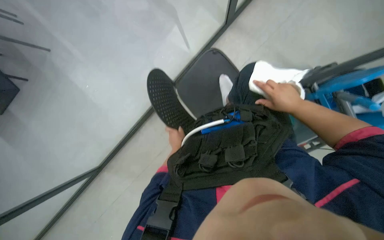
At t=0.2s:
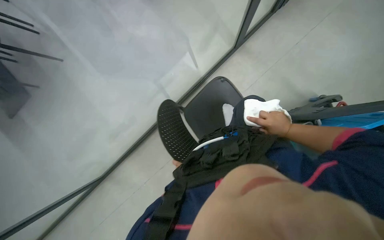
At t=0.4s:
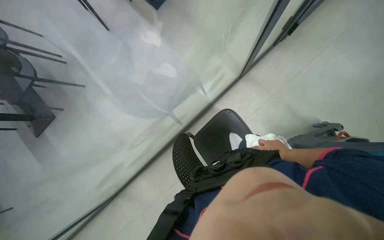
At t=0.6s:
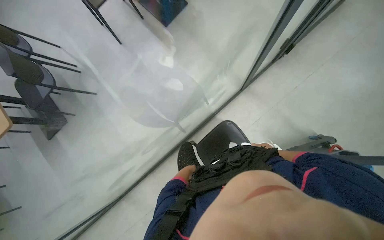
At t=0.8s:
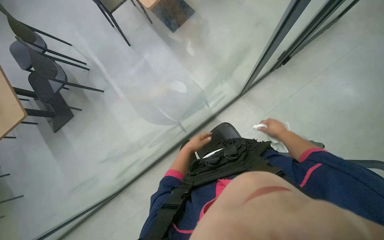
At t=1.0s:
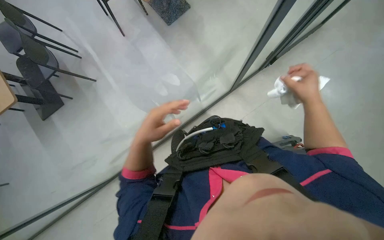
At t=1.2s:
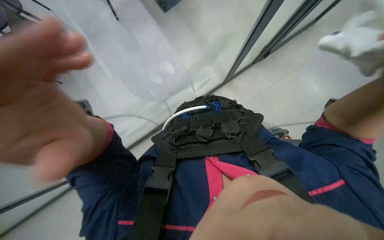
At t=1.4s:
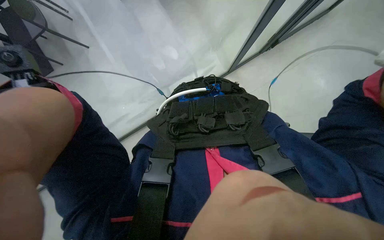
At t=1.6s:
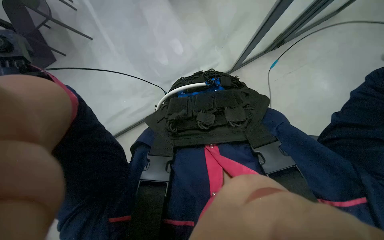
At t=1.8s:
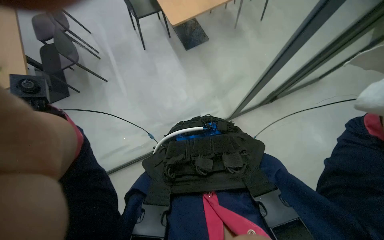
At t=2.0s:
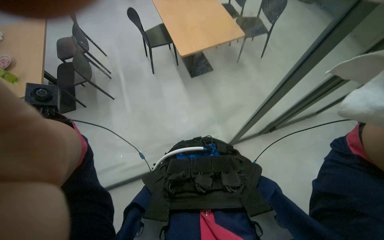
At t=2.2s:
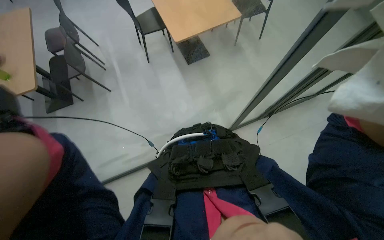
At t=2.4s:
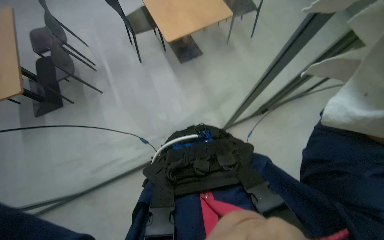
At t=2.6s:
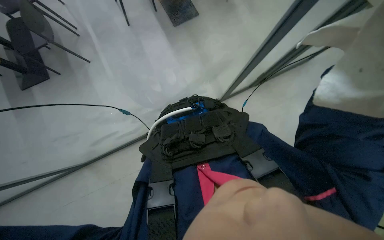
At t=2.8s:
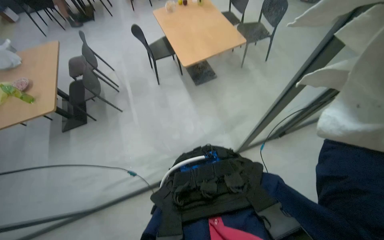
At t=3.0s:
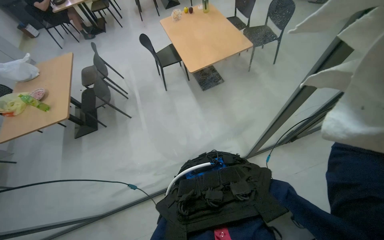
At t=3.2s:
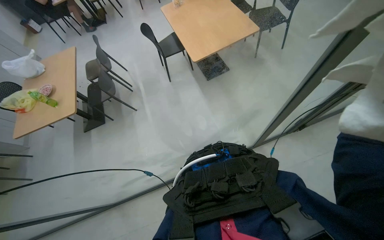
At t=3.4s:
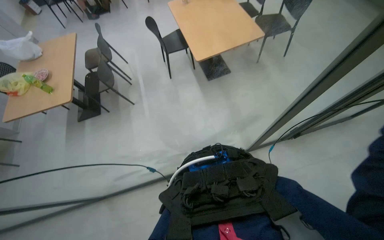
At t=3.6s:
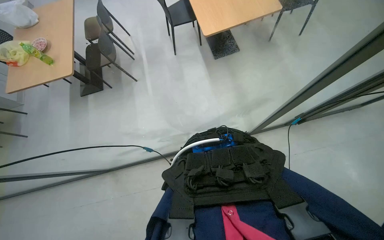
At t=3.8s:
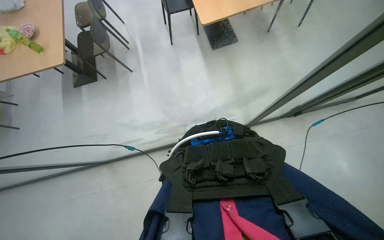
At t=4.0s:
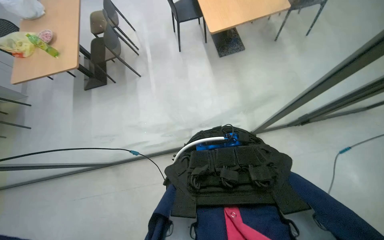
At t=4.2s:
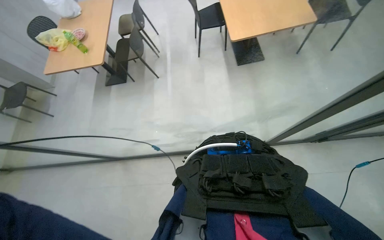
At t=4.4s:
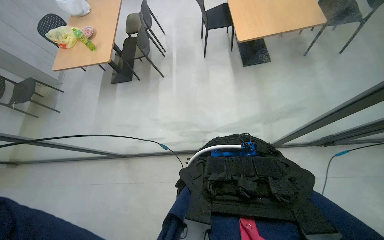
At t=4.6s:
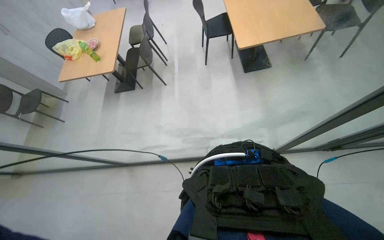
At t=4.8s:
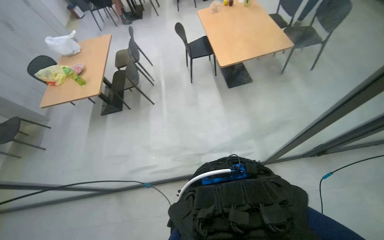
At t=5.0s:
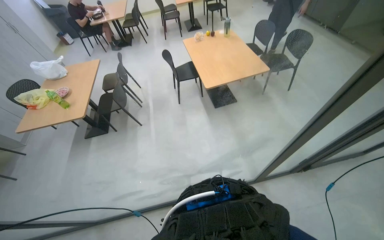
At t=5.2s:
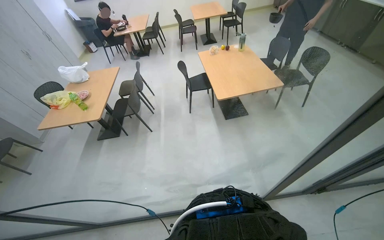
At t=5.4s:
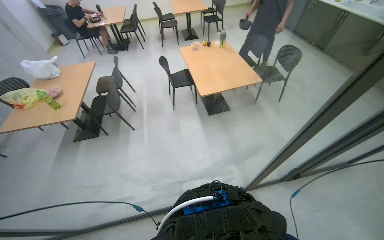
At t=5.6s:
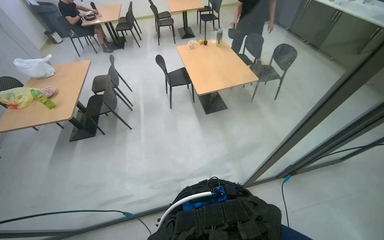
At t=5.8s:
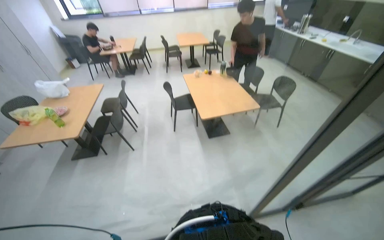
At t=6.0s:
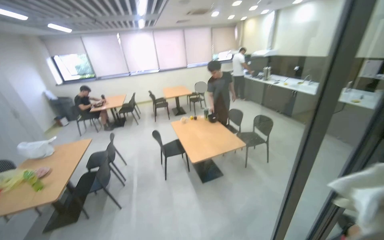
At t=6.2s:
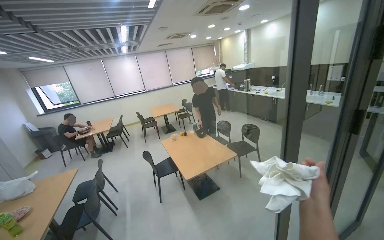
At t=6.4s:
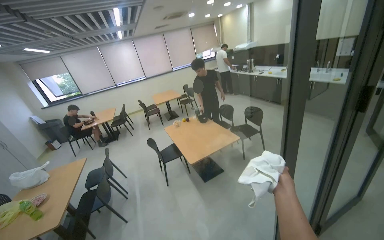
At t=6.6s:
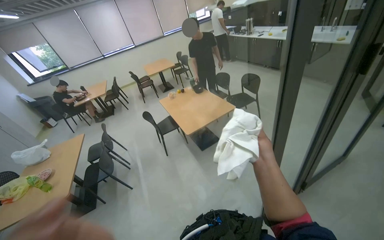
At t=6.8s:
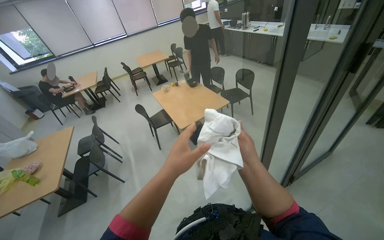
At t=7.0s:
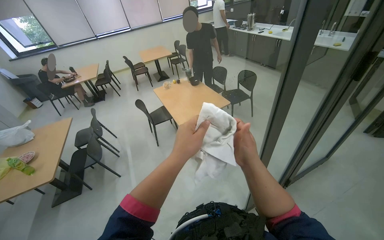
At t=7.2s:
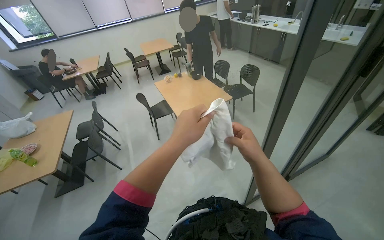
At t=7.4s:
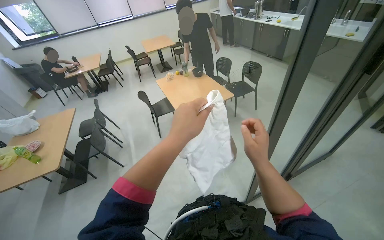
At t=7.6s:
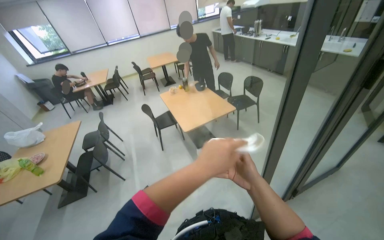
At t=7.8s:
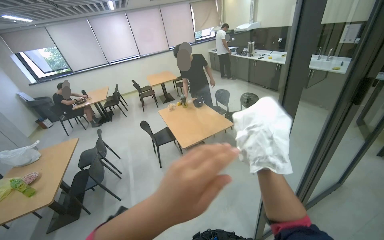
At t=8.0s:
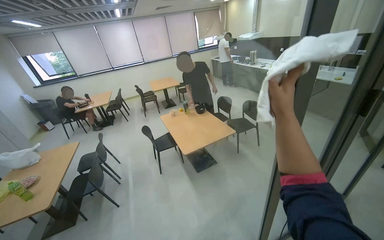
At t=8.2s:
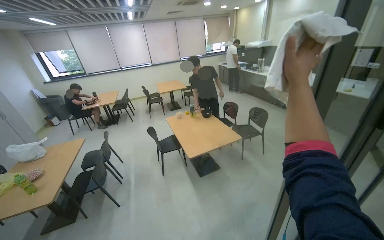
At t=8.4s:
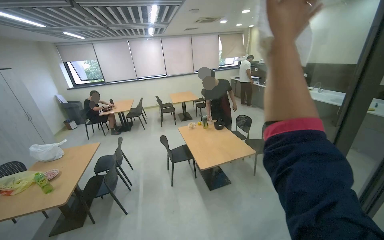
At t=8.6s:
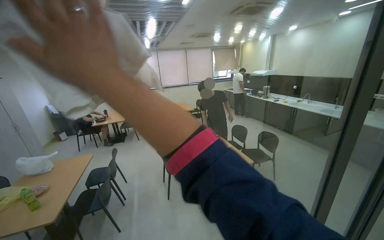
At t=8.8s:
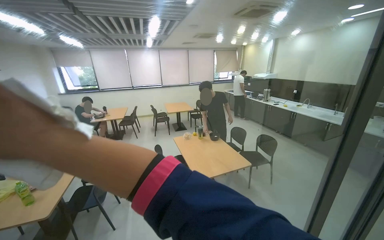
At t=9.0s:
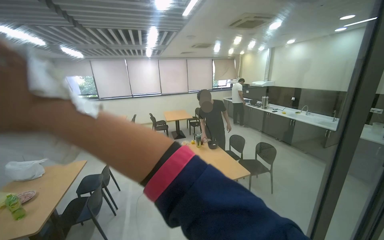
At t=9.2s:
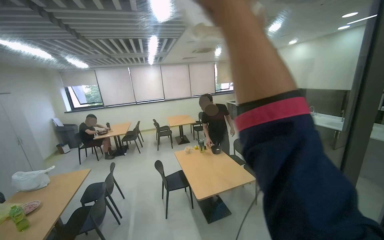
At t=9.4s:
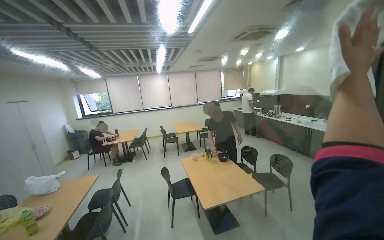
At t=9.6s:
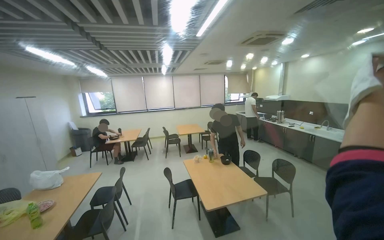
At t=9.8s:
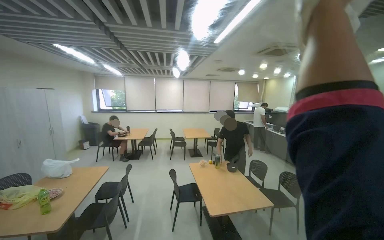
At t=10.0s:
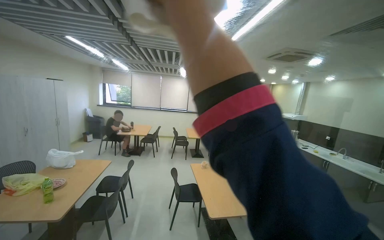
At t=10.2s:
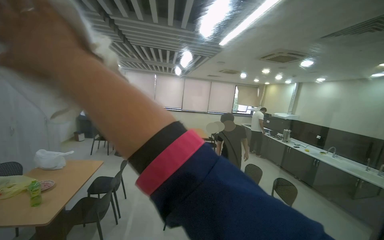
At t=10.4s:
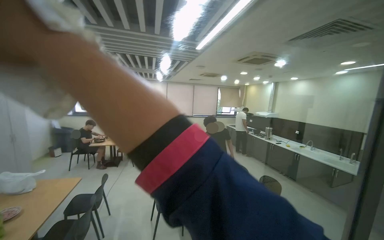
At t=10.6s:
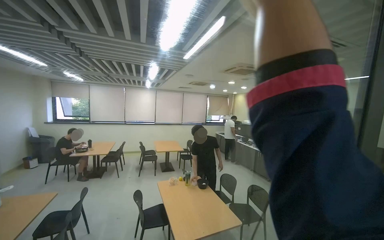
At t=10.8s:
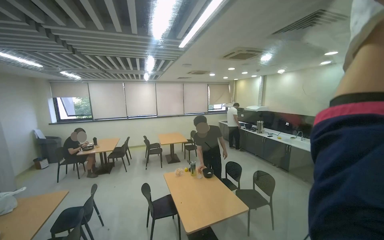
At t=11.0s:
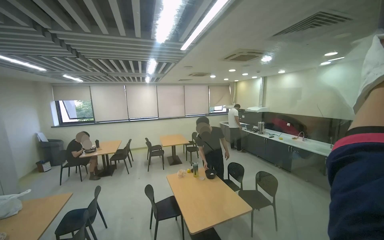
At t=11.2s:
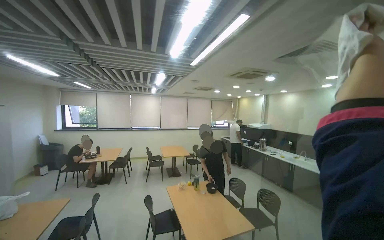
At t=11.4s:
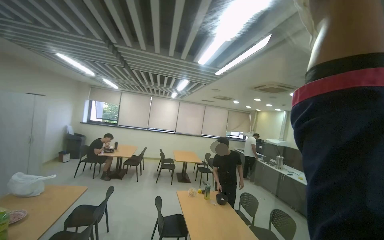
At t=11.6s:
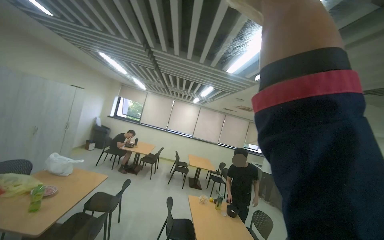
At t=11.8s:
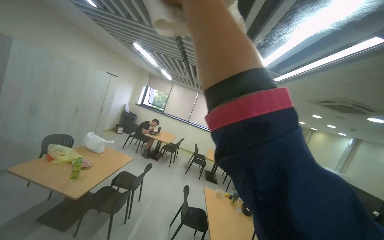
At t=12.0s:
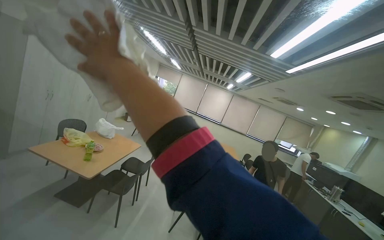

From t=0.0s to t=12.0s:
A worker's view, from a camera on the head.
Job: wiping surfaces.
The whole recording: Wiping glass partition. The worker wipes the glass partition with a white cloth.
From t=1.6s to t=3.0s: The wearer looks approximately 25 degrees further upward.
From t=4.4s to t=6.0s: The view tips upward by about 45 degrees.
From t=6.0s to t=7.6s: The view tips downward by about 10 degrees.
From t=7.6s to t=9.0s: The camera pitches upward, by approximately 20 degrees.
From t=10.4s to t=12.0s: The head turns to the left by some 30 degrees.

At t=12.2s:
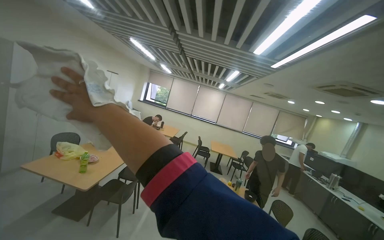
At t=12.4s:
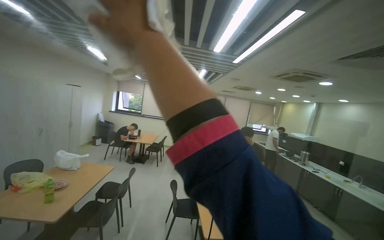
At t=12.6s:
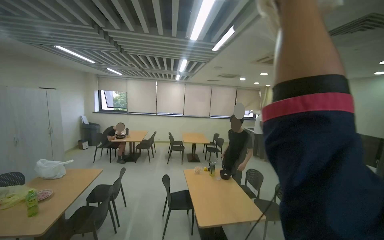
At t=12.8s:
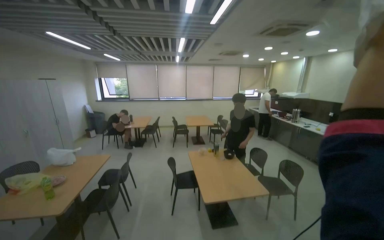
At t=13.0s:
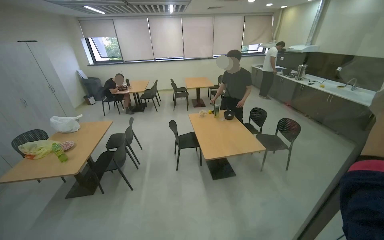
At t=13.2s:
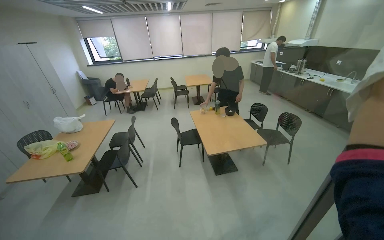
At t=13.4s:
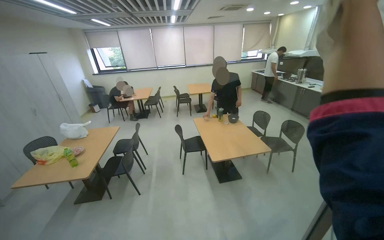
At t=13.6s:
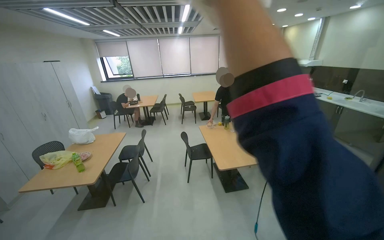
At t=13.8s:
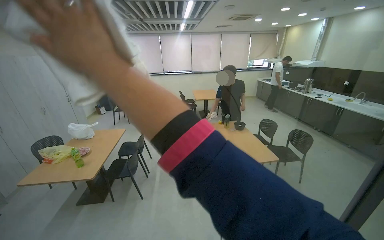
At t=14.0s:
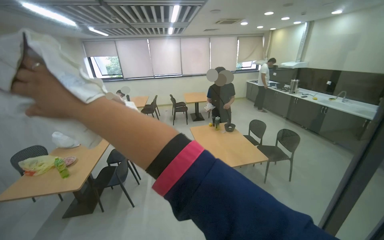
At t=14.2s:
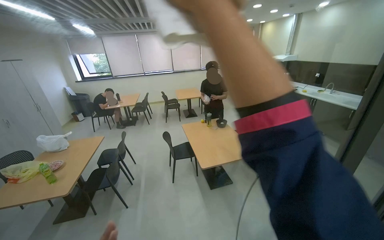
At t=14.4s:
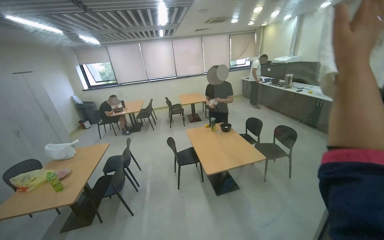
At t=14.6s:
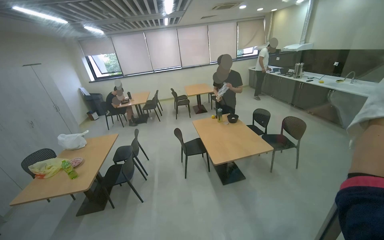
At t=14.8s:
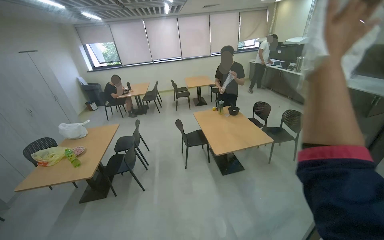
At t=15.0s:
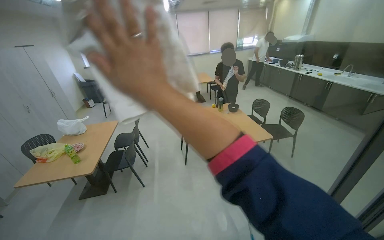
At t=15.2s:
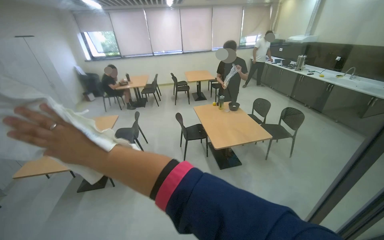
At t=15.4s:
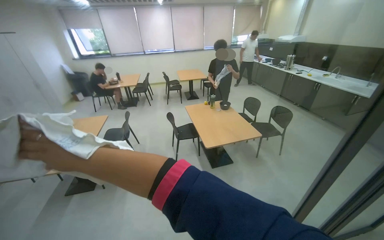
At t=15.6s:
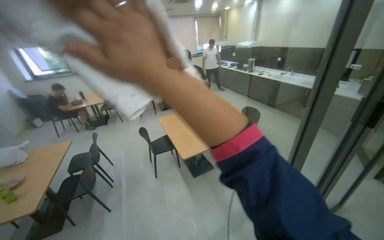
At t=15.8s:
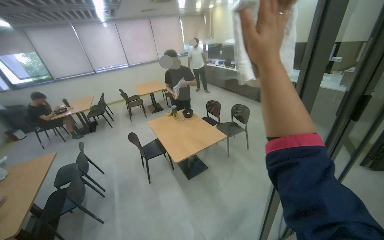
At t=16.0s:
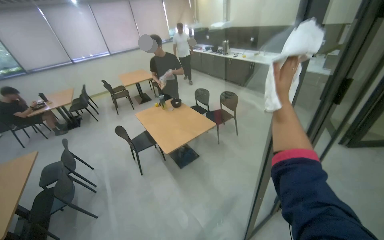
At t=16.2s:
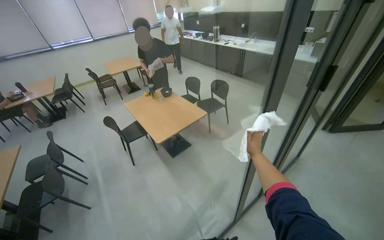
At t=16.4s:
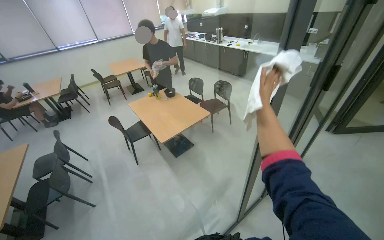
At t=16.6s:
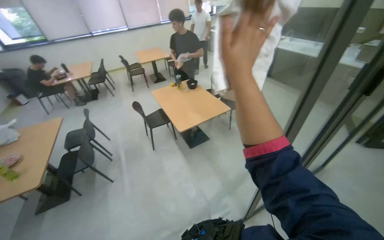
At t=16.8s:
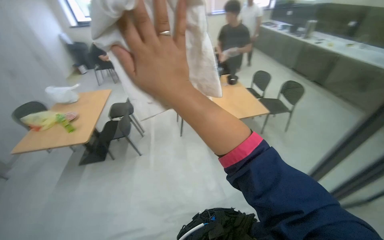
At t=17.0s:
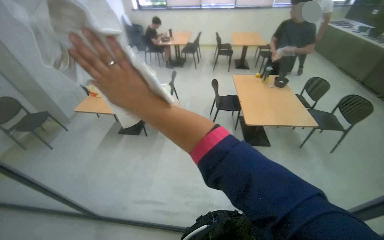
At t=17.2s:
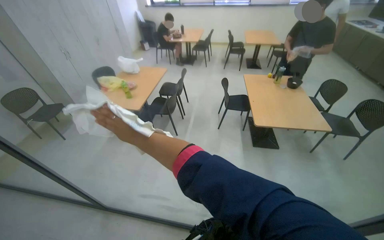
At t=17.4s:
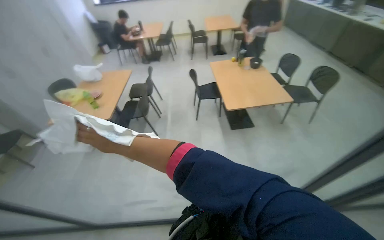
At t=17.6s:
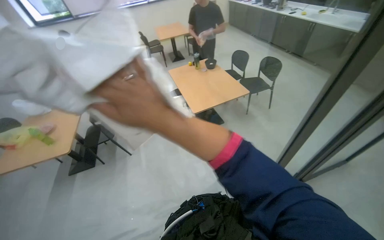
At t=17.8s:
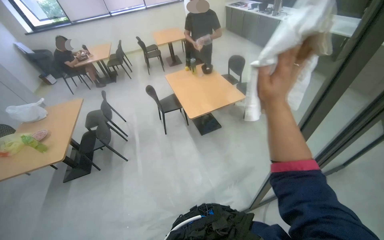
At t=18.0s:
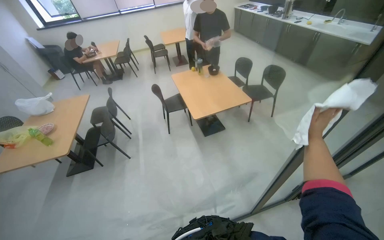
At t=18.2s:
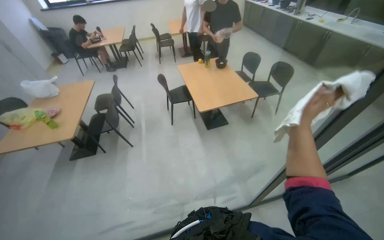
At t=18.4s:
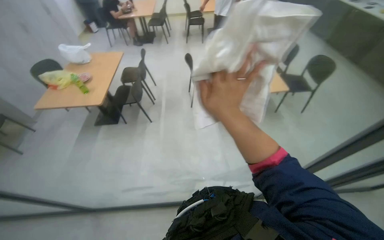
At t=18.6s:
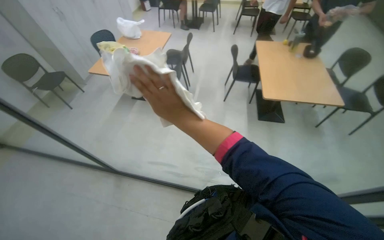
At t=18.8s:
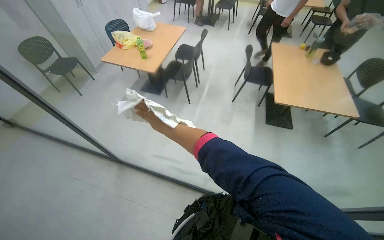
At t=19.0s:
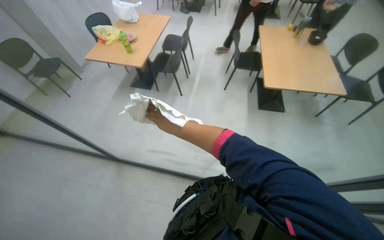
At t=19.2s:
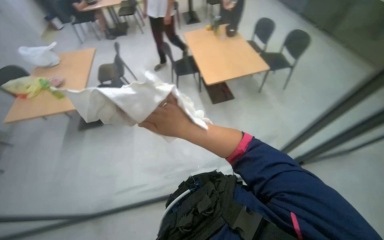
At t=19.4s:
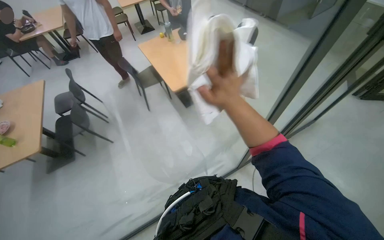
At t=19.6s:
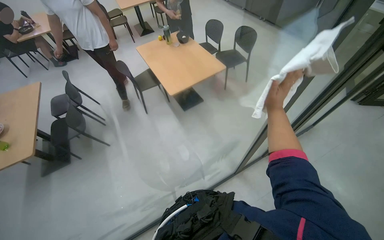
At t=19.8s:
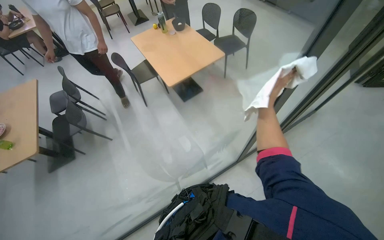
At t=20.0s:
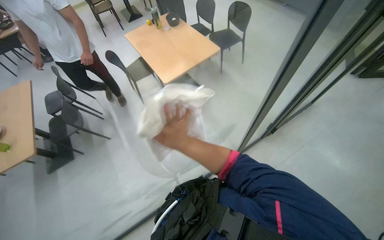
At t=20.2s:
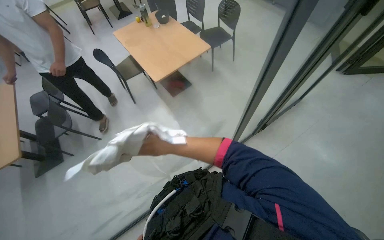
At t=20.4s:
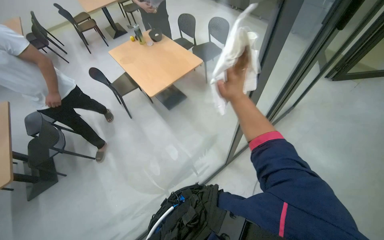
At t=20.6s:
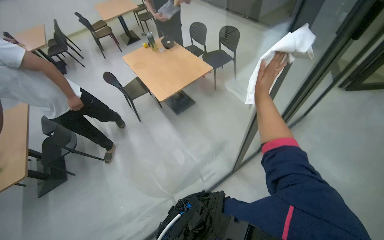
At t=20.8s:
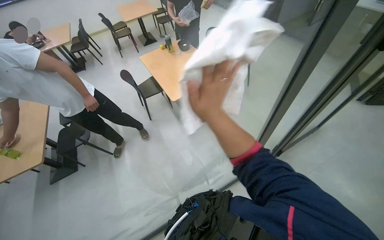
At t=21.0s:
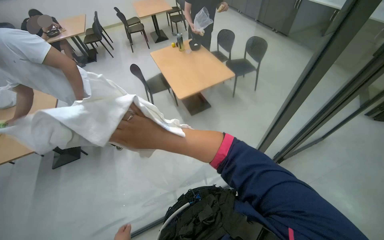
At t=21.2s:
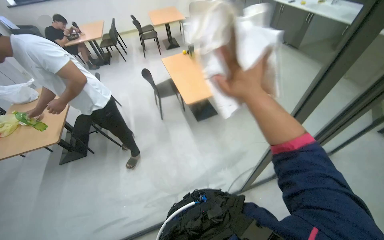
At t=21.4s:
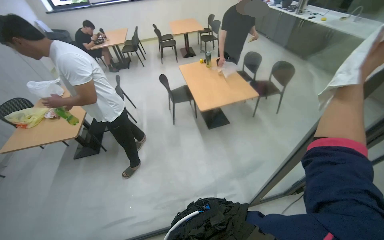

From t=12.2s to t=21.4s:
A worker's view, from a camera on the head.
Job: wiping surfaces.
The whole recording: Wiping glass partition. The worker wipes the glass partition with a white cloth.
From t=15.2s to t=16.8s: The view tips downward by some 15 degrees.
From t=18.4s to t=19.8s: The wearer looks approximately 30 degrees further to the right.
From t=19.8s to t=21.4s: The right hand goes about 40 cm to the left, nearer to the camera and up the picture.
